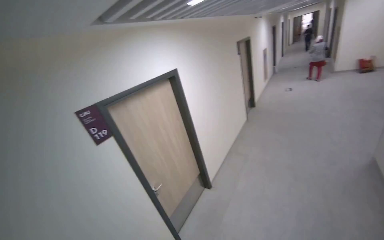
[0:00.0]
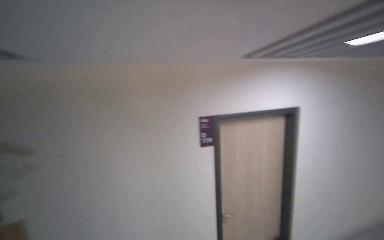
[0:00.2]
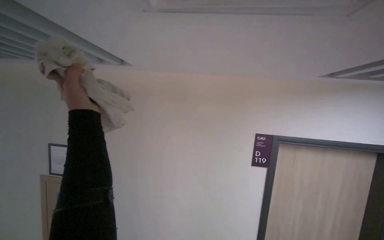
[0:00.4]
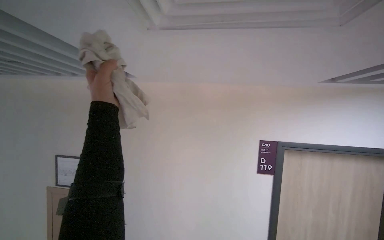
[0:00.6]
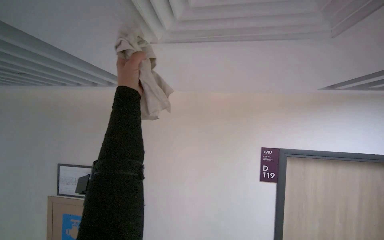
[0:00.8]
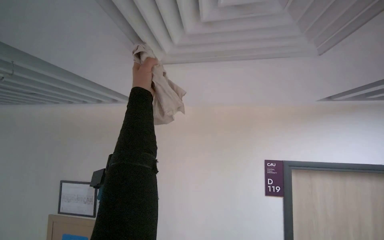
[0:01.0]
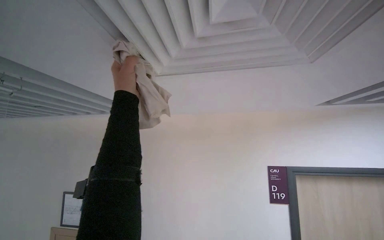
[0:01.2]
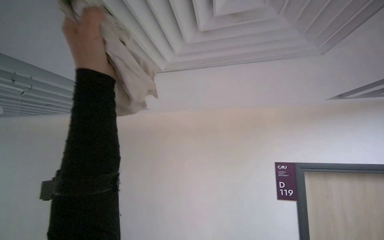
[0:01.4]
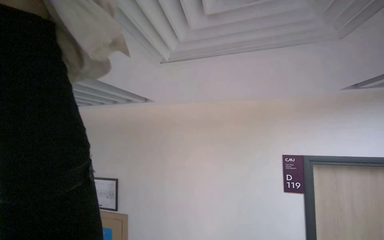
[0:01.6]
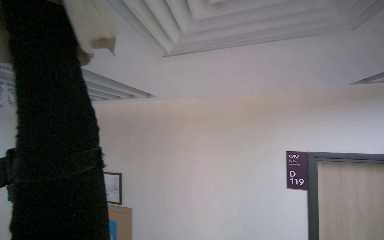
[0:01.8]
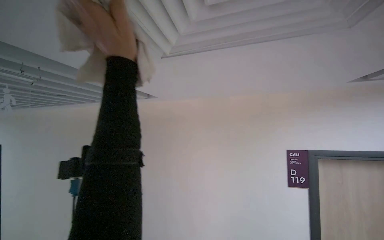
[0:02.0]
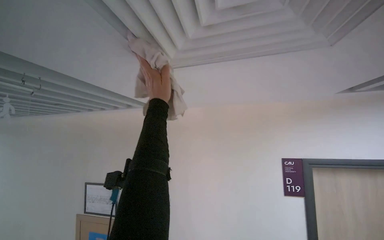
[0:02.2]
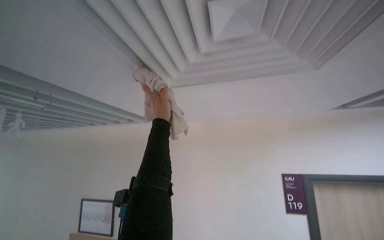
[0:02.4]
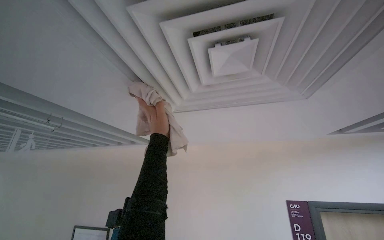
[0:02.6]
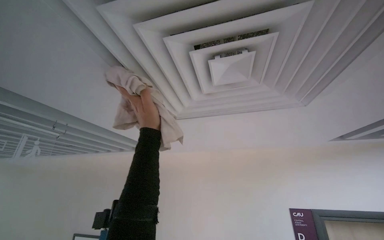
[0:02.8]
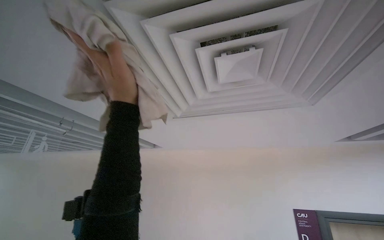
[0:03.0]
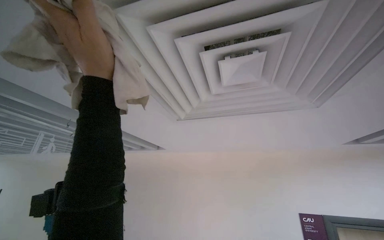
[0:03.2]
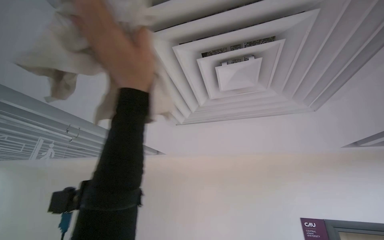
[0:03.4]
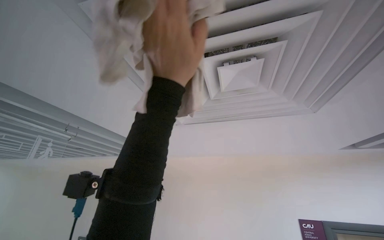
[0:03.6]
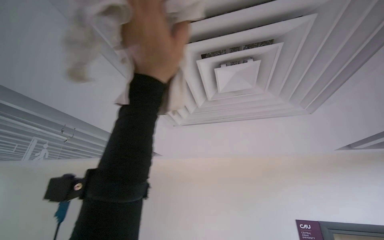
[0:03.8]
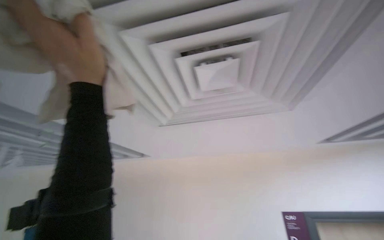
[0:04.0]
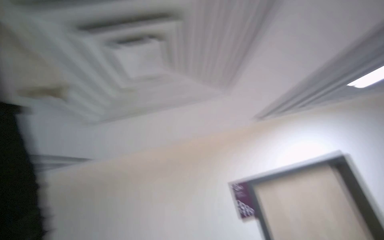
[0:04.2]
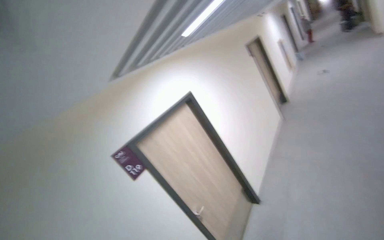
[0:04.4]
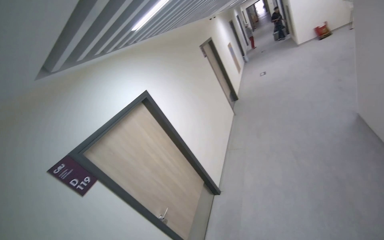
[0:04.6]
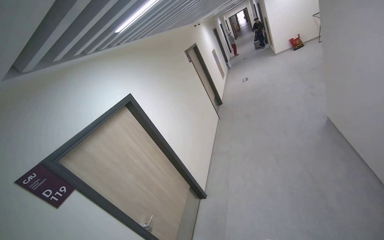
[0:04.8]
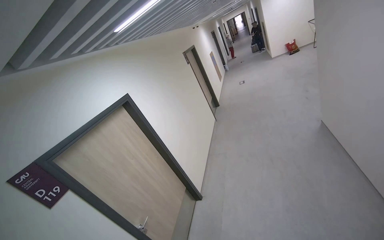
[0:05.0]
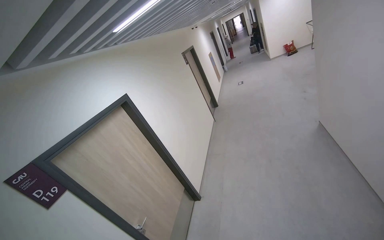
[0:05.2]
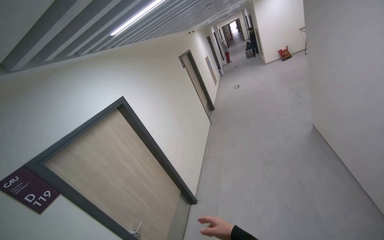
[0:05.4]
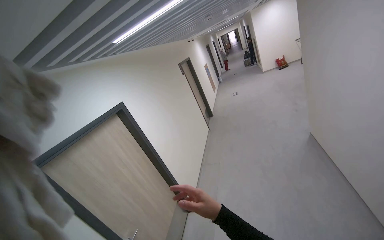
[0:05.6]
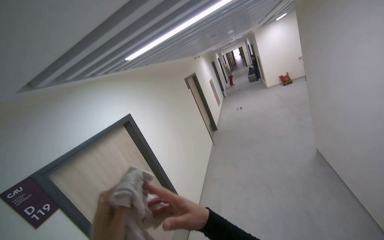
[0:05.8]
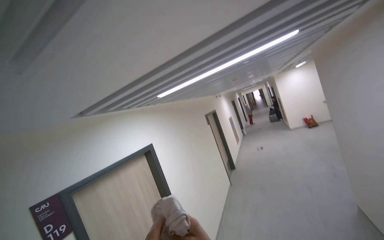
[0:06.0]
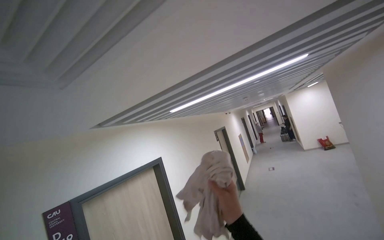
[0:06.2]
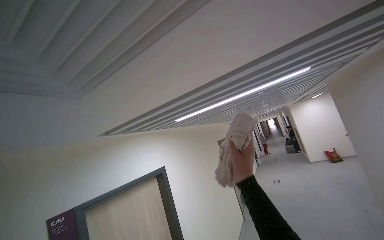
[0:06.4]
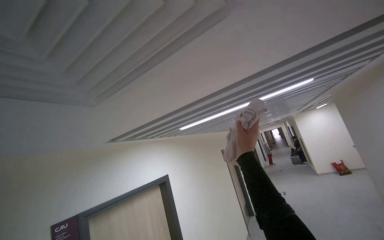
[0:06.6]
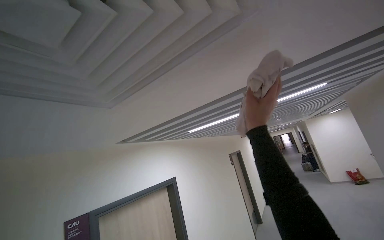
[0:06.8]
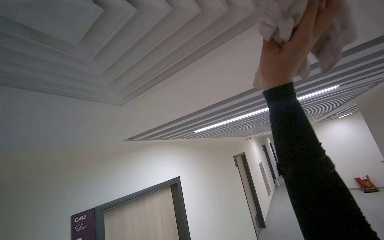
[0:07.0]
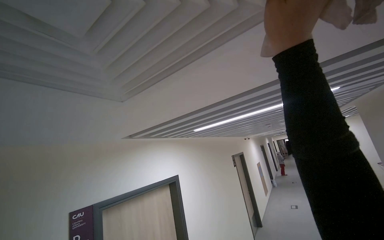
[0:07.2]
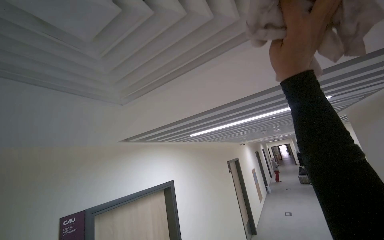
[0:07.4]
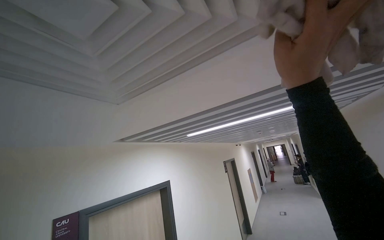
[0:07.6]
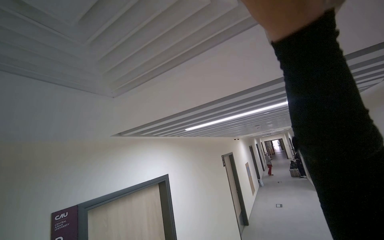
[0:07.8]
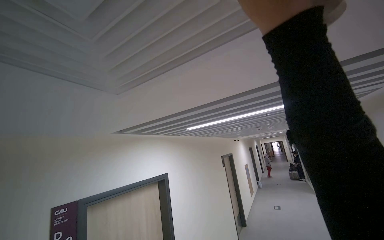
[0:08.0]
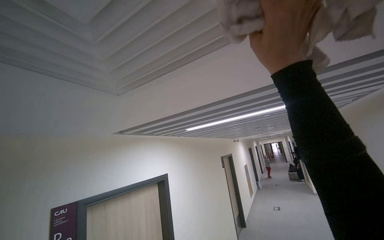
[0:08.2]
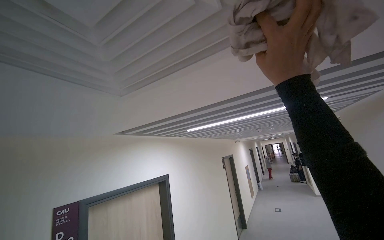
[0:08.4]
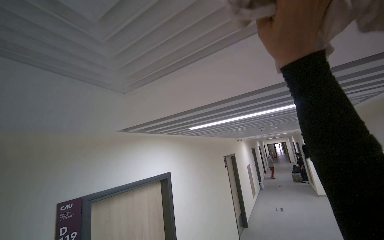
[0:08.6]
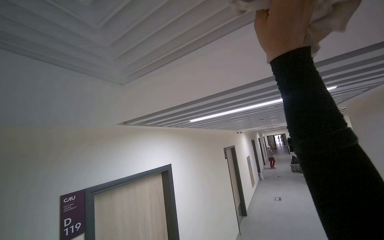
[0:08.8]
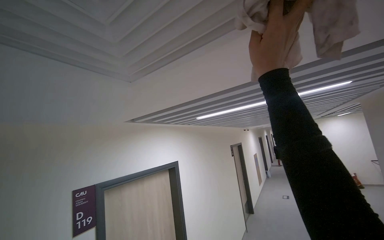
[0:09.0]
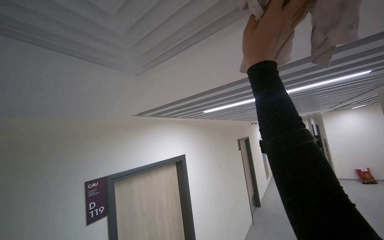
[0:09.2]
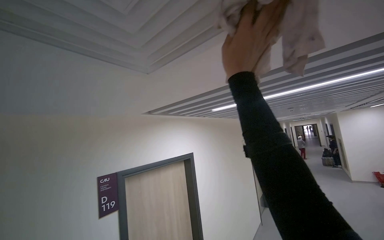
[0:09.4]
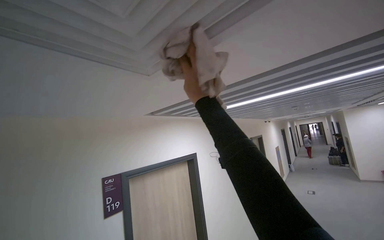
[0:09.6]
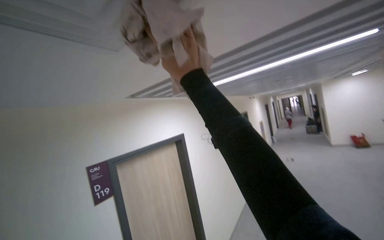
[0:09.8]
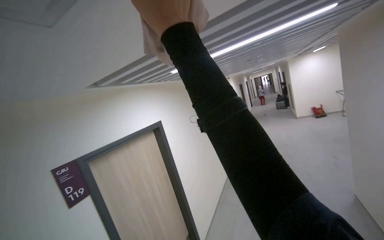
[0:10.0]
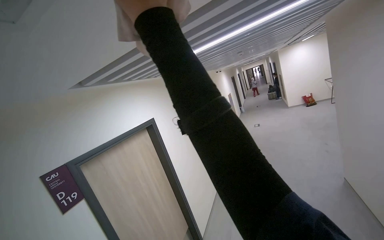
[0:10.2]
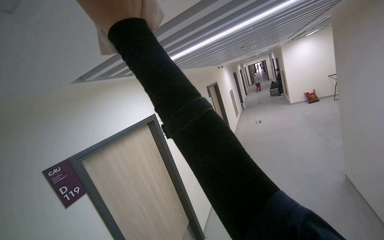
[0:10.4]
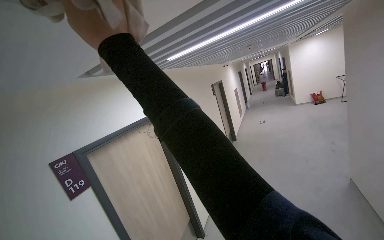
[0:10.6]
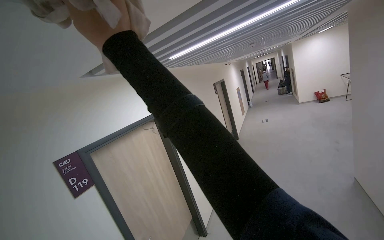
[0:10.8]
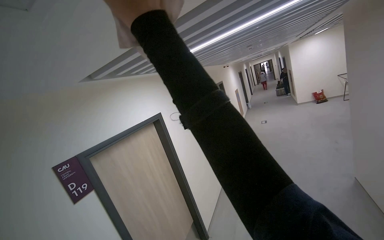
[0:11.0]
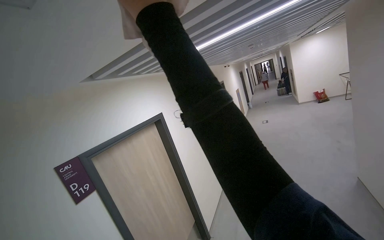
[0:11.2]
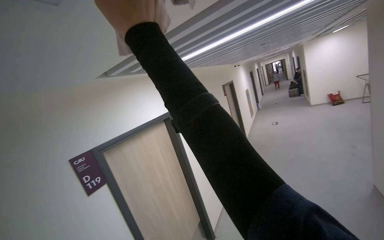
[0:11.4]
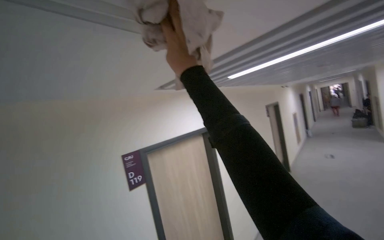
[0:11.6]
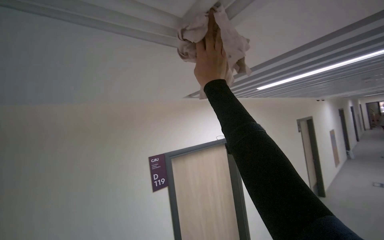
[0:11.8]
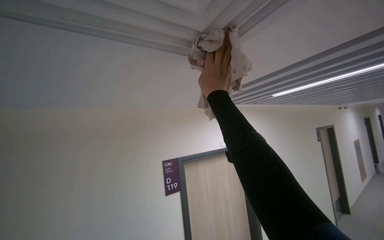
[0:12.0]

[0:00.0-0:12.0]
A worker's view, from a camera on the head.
Job: wiping surfaces.
The whole recording: Wiping ceiling vent. The worker wipes the ceiling vent with a cloth.
0:01.6 to 0:03.0: The view tips upward by approximately 20 degrees.
0:03.0 to 0:04.4: The wearer looks roughly 35 degrees further to the right.
0:04.4 to 0:06.0: The camera is aimed some 20 degrees further to the right. The view tips upward by approximately 25 degrees.
0:06.0 to 0:07.6: The wearer looks roughly 15 degrees further upward.
0:07.6 to 0:09.0: The right hand is displaced to the left by some 10 cm.
0:09.0 to 0:10.4: The wearer looks about 20 degrees further downward.
0:10.4 to 0:12.0: The wearer's head swings roughly 35 degrees to the left.

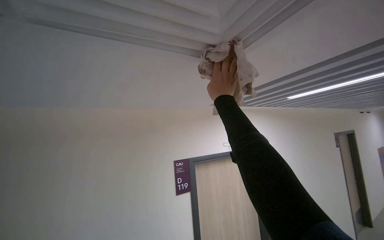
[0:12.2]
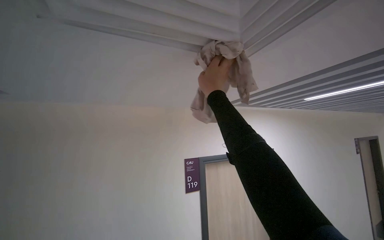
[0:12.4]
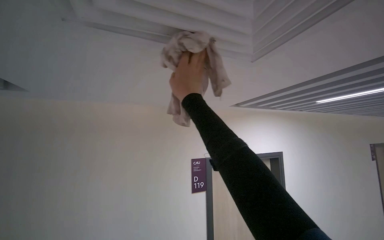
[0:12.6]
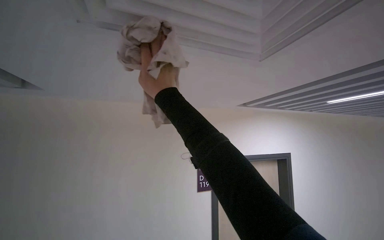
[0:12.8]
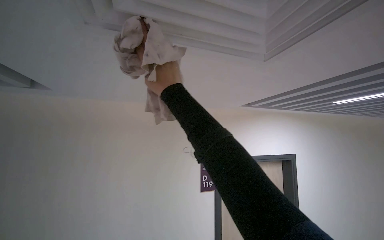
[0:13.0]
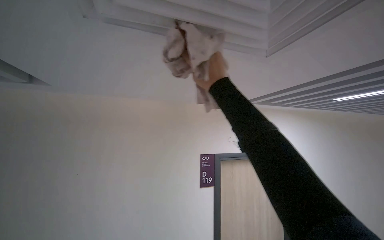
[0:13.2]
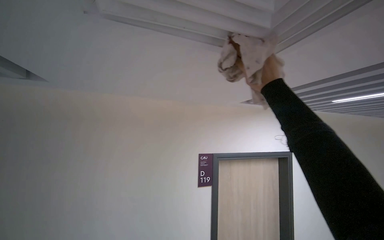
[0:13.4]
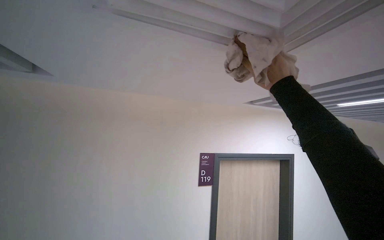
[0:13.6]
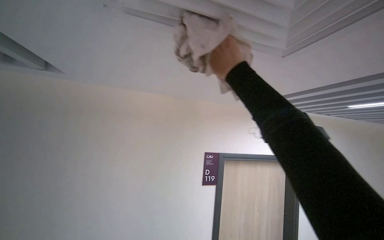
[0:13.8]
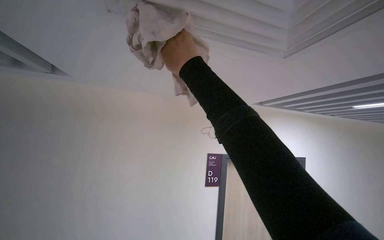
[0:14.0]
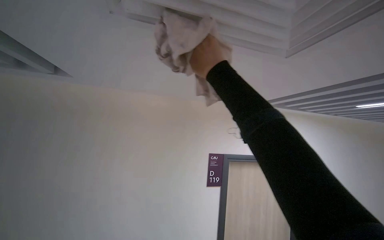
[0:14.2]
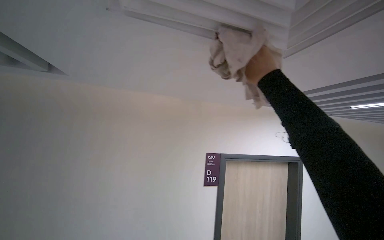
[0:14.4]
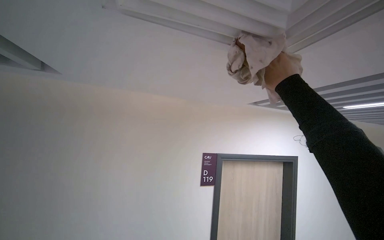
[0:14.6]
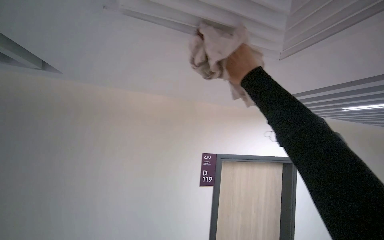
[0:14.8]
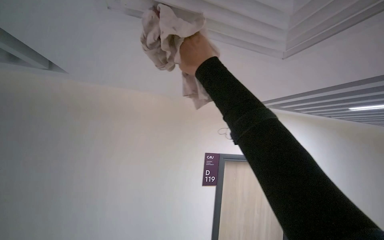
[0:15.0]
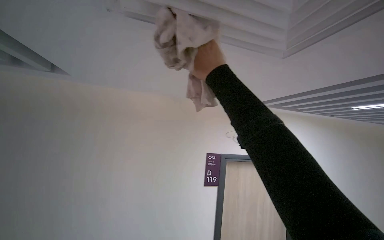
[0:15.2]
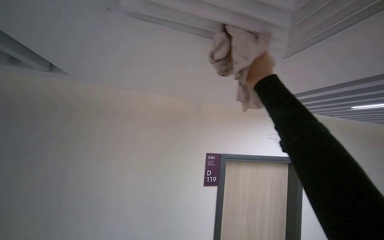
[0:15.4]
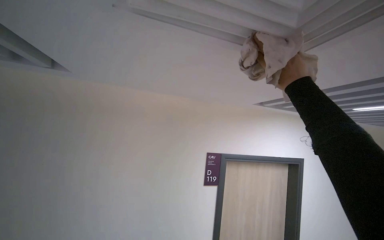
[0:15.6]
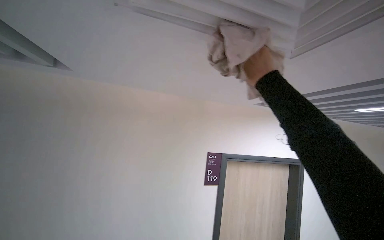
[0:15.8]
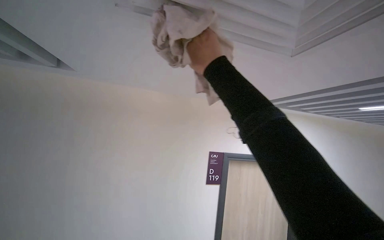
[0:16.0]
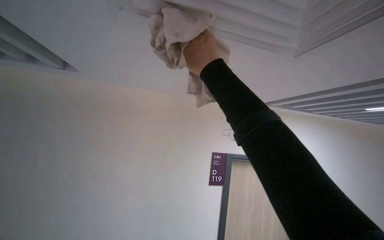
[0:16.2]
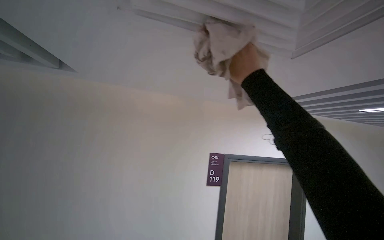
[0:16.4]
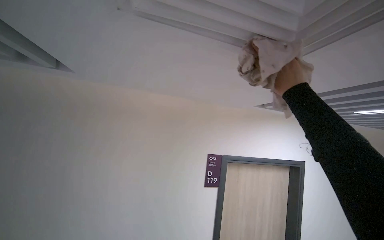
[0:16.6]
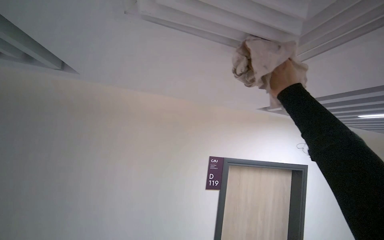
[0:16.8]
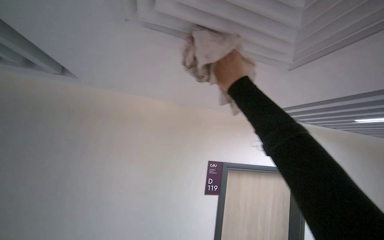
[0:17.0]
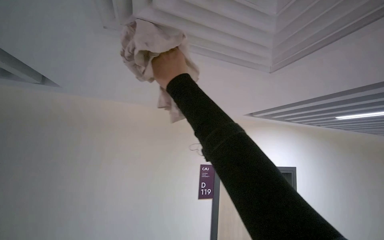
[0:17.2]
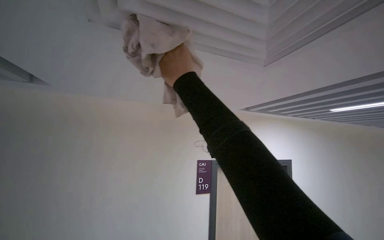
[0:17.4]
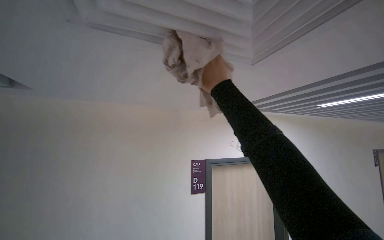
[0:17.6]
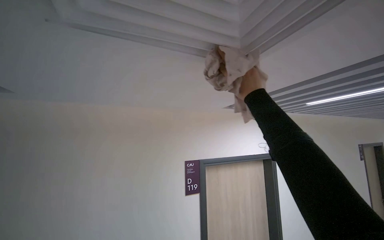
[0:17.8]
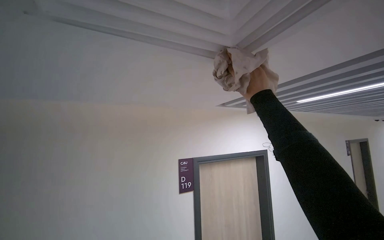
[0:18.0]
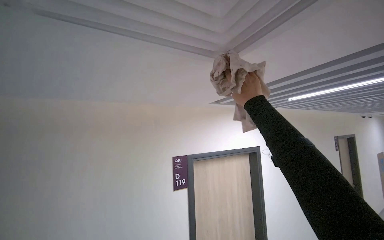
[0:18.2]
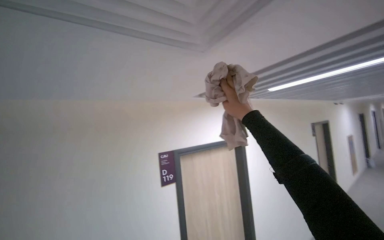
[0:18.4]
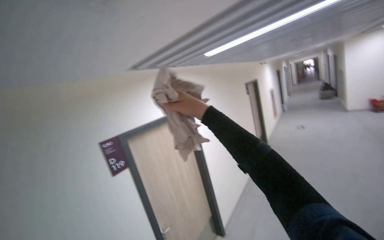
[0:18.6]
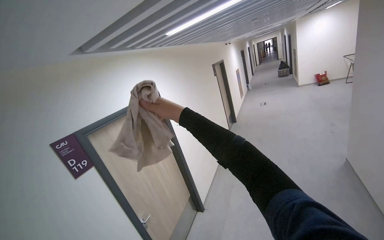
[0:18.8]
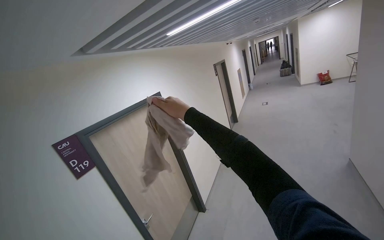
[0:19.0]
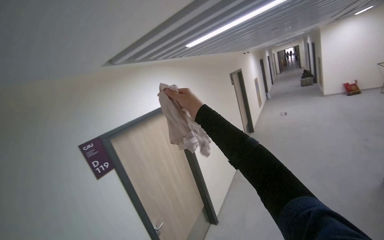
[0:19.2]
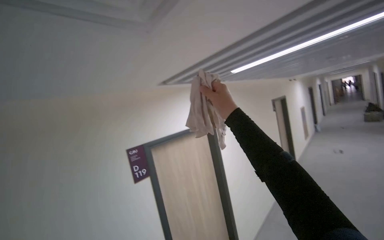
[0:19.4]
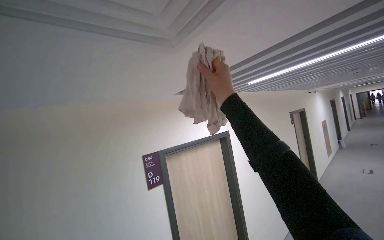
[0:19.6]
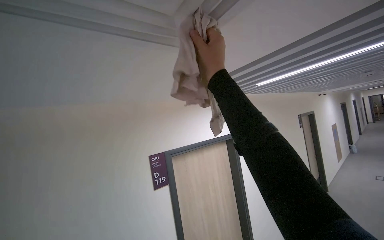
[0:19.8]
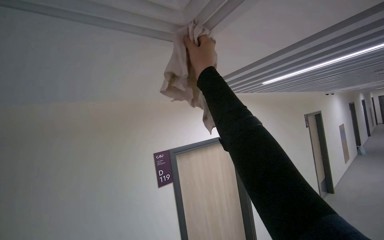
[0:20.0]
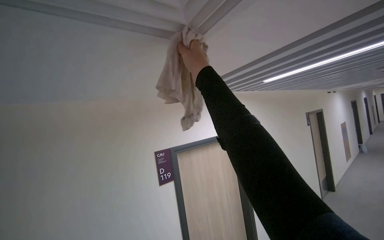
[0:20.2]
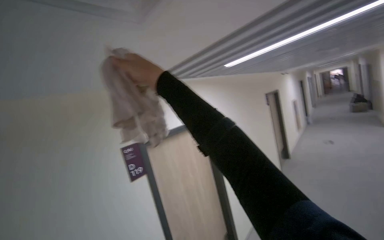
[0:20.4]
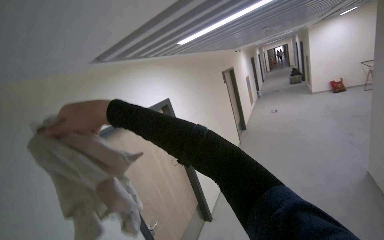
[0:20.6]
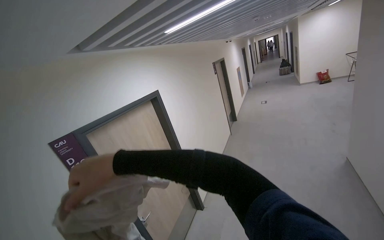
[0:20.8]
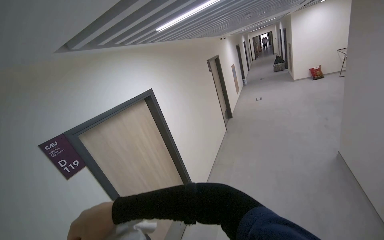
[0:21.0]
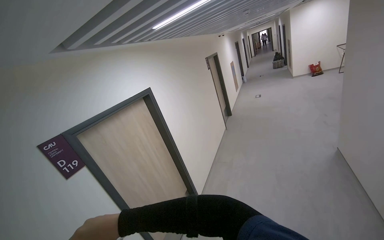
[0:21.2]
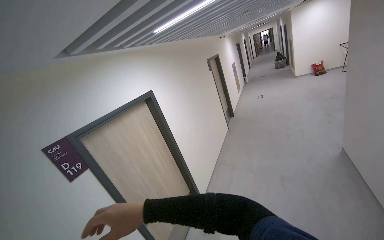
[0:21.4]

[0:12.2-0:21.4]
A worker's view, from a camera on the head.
Job: wiping surfaces.
The whole recording: Wiping ceiling vent. The worker wipes the ceiling vent with a cloth.
0:12.2 to 0:13.8: The camera is aimed about 20 degrees further to the left.
0:16.8 to 0:18.4: The wearer's head swings roughly 15 degrees to the right.
0:19.8 to 0:21.4: The wearer looks approximately 30 degrees further to the right. The view tilts roughly 15 degrees downward.
